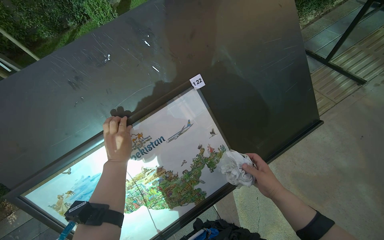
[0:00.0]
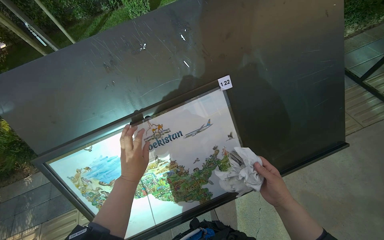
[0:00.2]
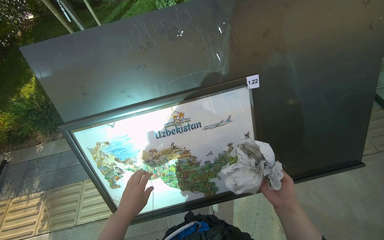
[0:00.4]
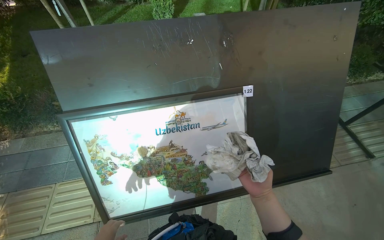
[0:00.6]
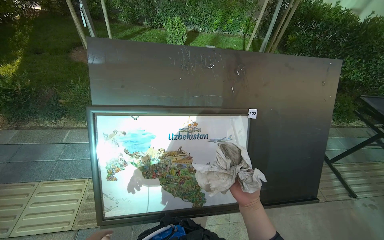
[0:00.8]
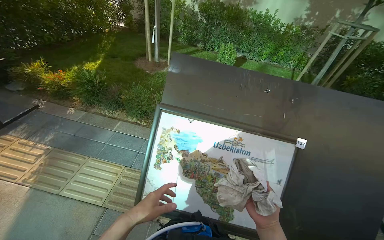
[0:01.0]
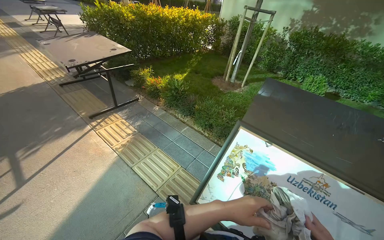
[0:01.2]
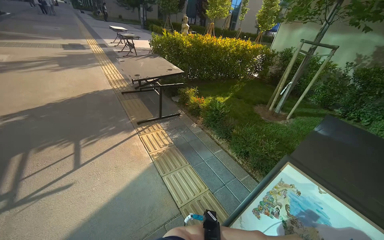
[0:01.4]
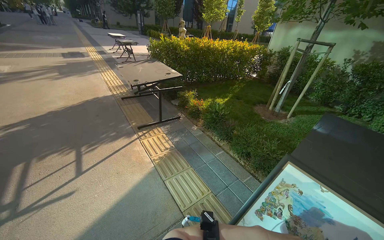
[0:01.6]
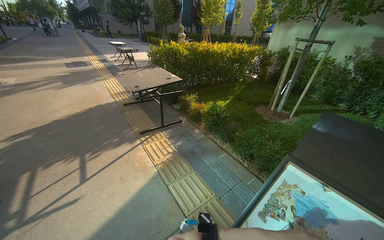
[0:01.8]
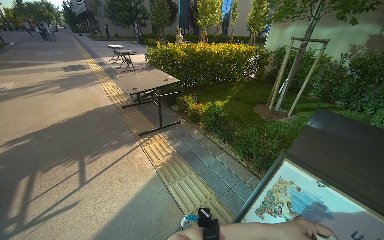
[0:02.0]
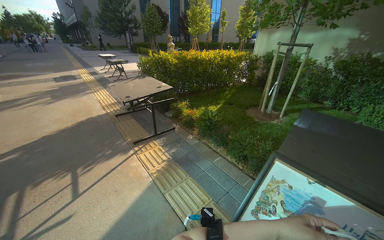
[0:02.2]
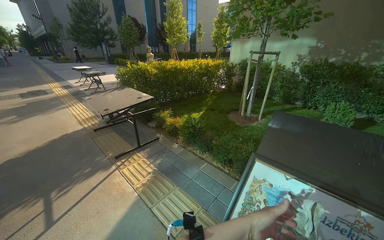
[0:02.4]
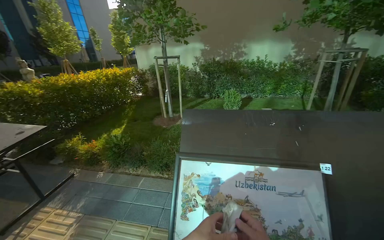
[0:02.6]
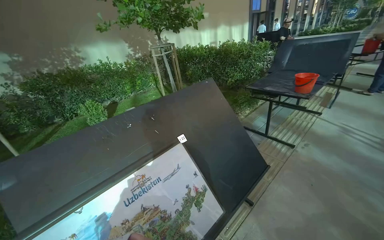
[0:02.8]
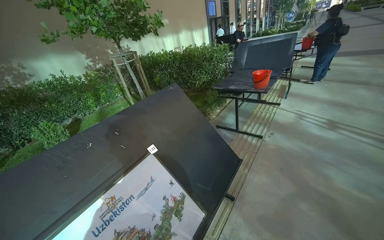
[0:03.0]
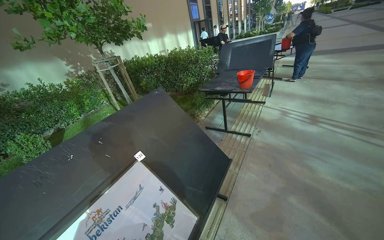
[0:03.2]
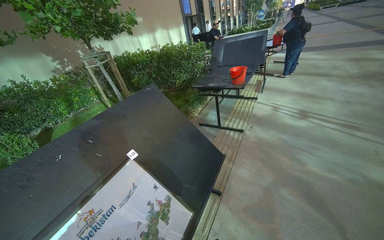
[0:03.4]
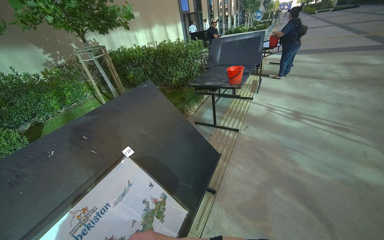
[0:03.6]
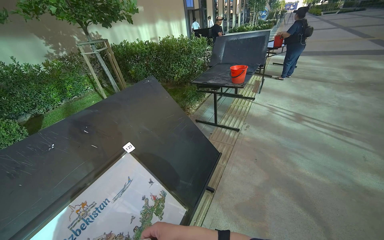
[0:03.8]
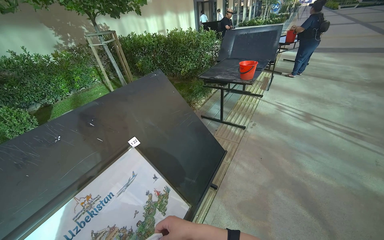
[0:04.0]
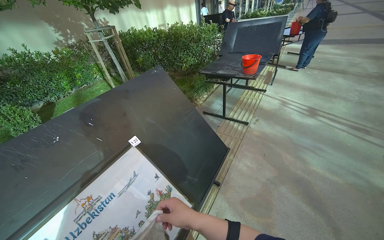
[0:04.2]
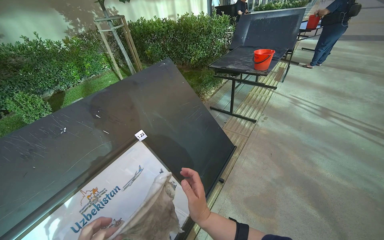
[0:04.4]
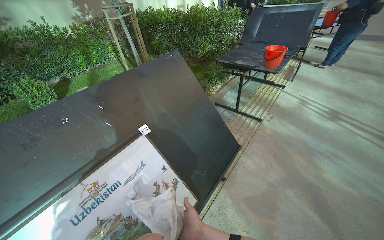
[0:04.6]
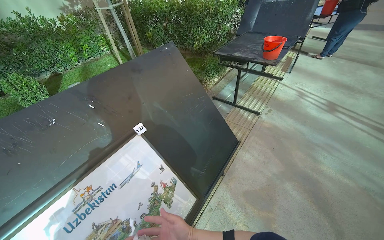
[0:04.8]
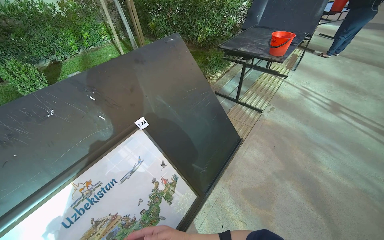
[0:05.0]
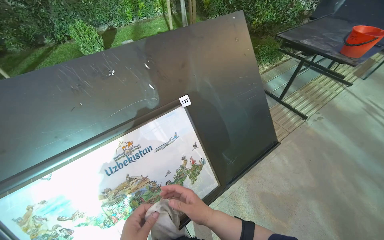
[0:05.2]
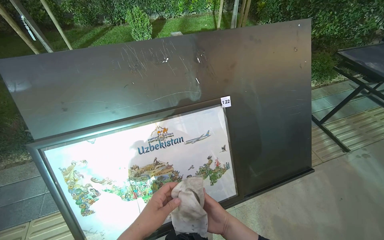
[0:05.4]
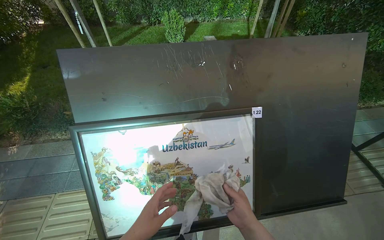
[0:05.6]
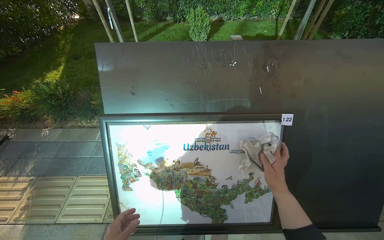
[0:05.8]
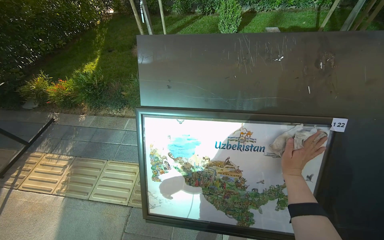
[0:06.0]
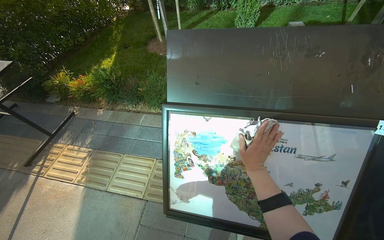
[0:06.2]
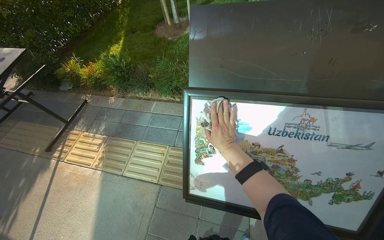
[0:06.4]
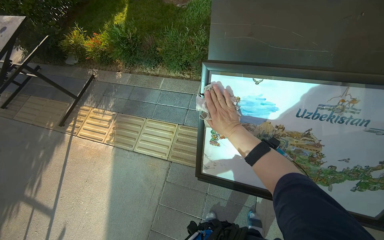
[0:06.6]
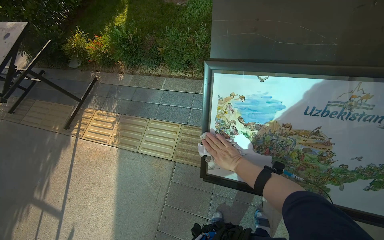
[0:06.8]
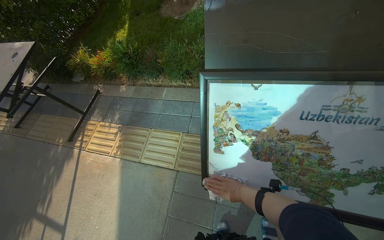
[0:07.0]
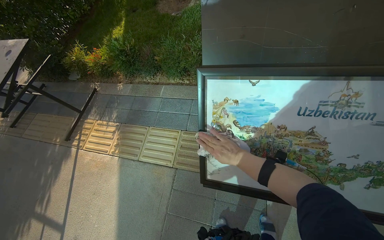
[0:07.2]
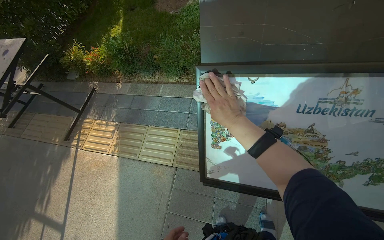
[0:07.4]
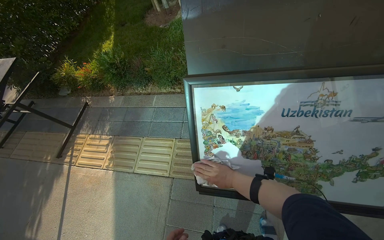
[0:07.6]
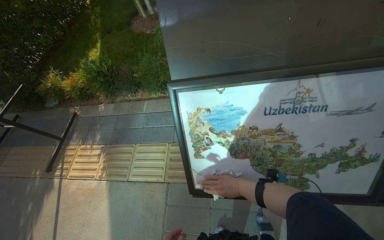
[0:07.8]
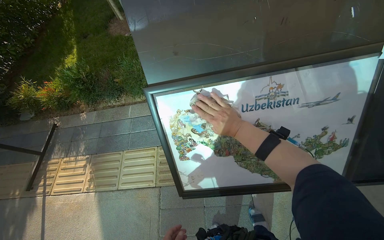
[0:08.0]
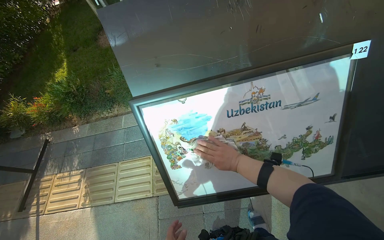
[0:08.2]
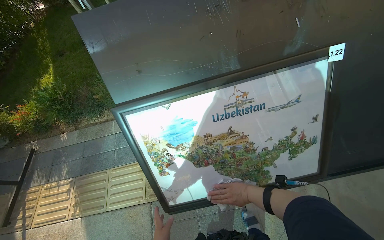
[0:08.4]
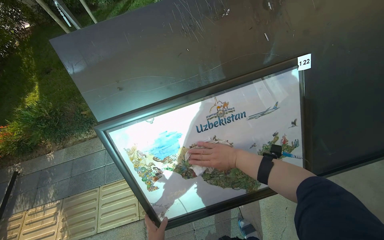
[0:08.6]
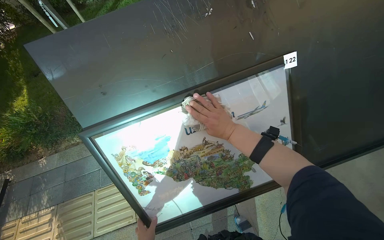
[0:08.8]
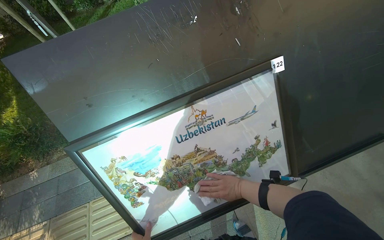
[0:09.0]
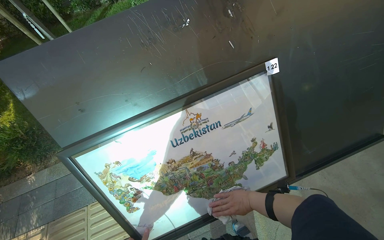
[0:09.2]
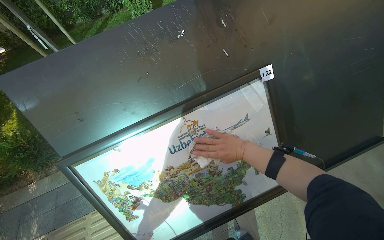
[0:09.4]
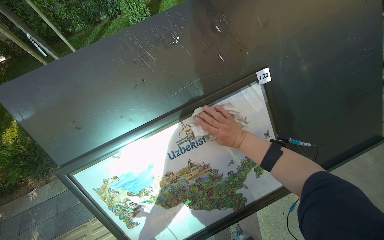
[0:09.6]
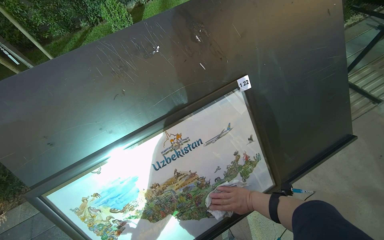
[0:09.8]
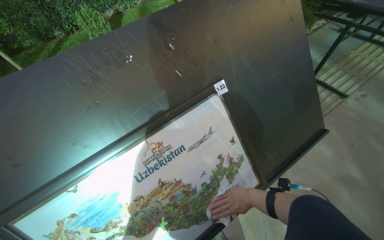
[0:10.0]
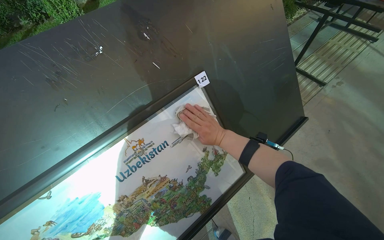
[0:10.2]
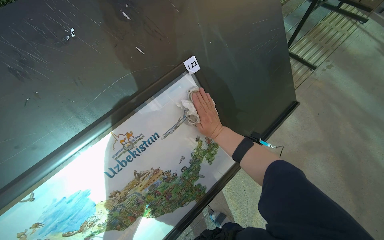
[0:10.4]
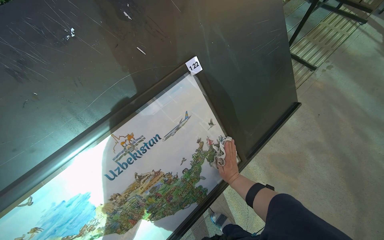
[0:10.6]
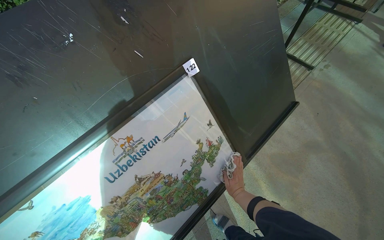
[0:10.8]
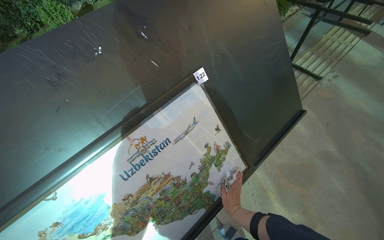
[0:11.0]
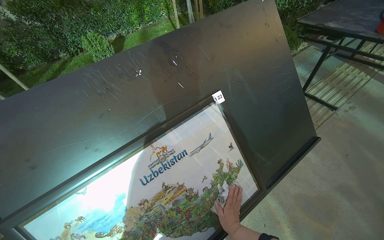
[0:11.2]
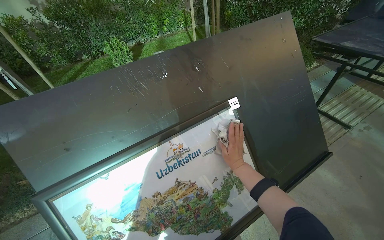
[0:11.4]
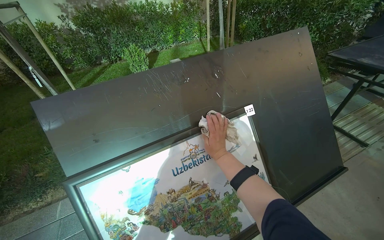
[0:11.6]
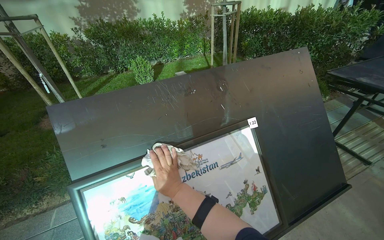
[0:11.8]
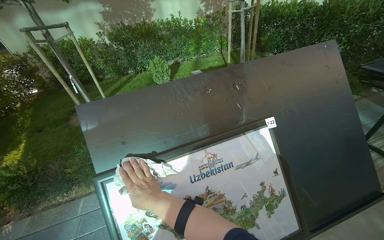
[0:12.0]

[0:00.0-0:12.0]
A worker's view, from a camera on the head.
Job: wiping surfaces.
The whole recording: Wiping table surface. The worker wipes the top surface of the table with a cloth.
0.0 to 1.6 s: The head travels roughly 60 cm. The wearer's head swings some 85 degrees to the left. The view tilts roughly 35 degrees upward.
4.4 to 6.0 s: The head rotates some 65 degrees to the left. The view tips downward by roughly 15 degrees.
6.0 to 7.6 s: The camera travels about 90 cm. The view tips downward by some 15 degrees. The scene rotates counterclockwise by approximately 25 degrees.
7.6 to 9.0 s: The wearer looks roughly 30 degrees further to the right. The right hand goes up and down the picture, roughly 25 cm each way, reversing 3 times.
9.0 to 10.4 s: The head turns to the right by some 20 degrees. The right hand moves up and down the picture over about 30 cm, changing direction 2 times.
10.4 to 12.0 s: The head turns to the left by some 25 degrees. The wearer looks some 25 degrees further upward. The right hand goes up and down the picture, some 35 cm each way, reversing 2 times.

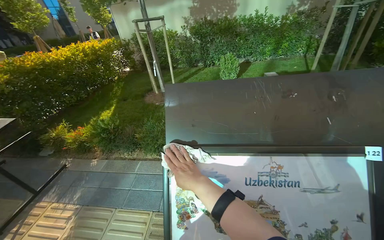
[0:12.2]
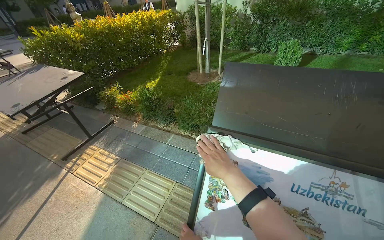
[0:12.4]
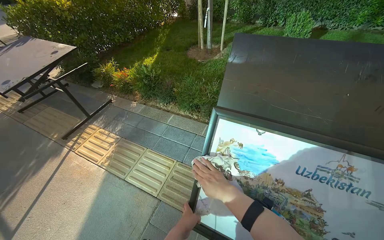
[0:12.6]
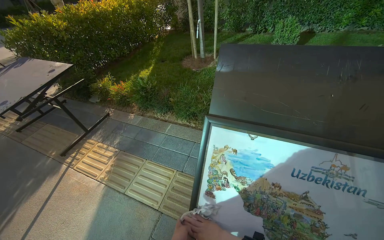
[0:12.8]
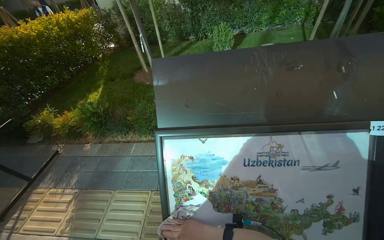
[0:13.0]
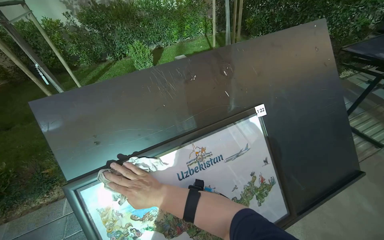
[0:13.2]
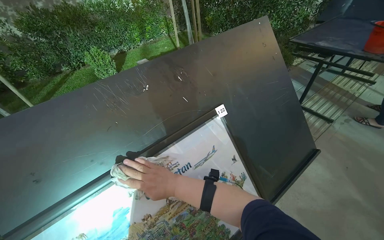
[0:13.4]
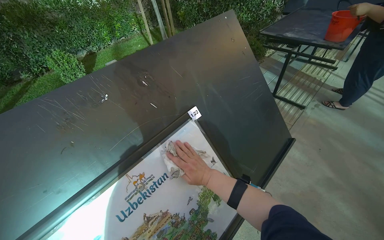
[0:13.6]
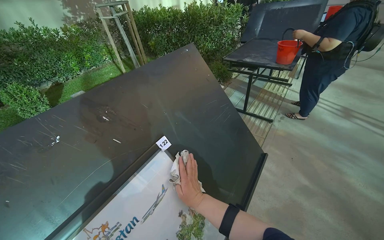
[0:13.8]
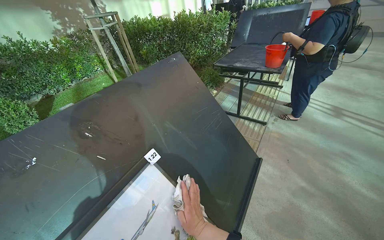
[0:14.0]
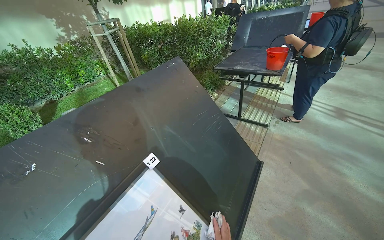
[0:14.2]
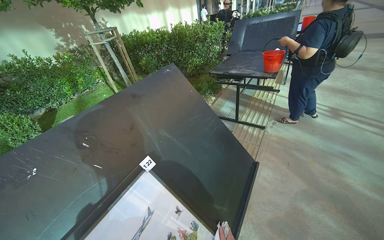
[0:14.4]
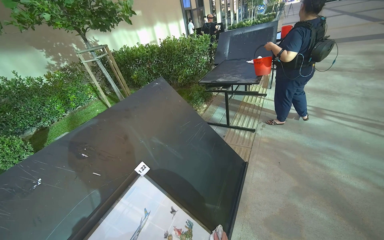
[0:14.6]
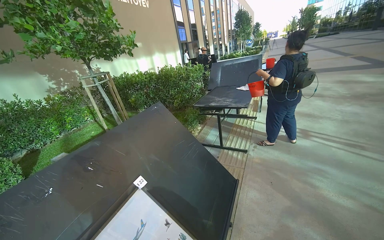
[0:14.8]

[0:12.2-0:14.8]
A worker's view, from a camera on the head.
Job: wiping surfaces.
The whole recording: Wiping table surface. The worker wipes the top surface of the table with a cloth.
12.2 to 13.4 s: The wearer's head swings some 45 degrees to the right.
13.4 to 14.8 s: The head turns to the right by roughly 30 degrees. The wearer looks some 25 degrees further upward.

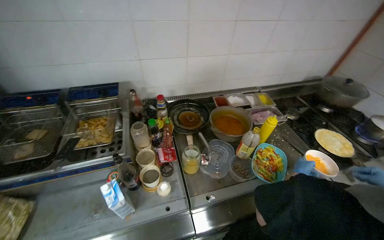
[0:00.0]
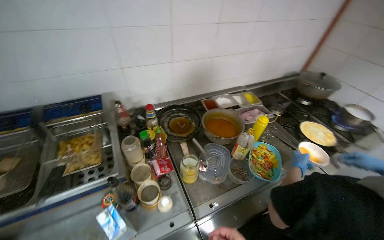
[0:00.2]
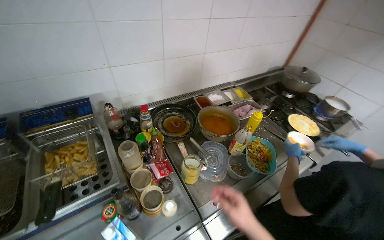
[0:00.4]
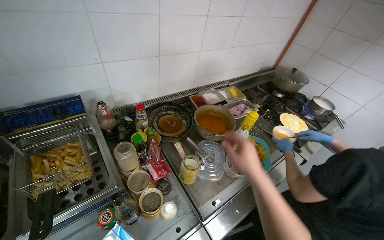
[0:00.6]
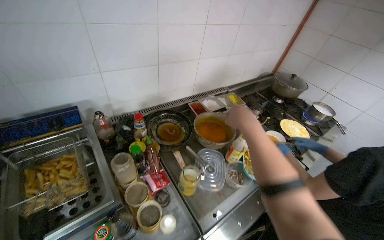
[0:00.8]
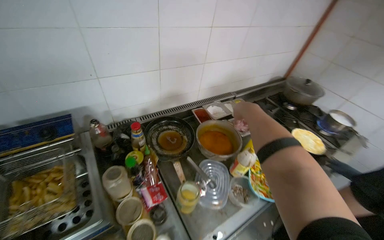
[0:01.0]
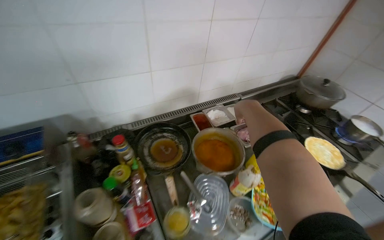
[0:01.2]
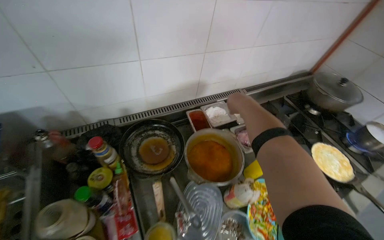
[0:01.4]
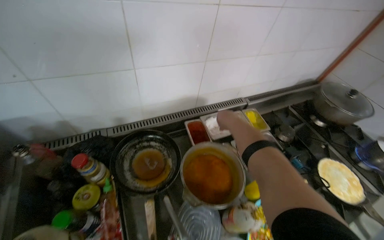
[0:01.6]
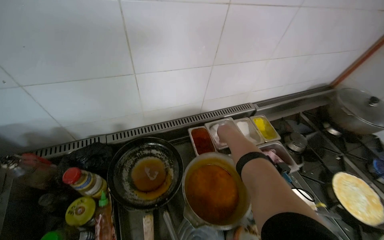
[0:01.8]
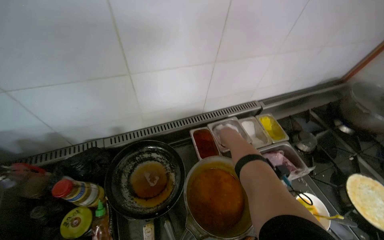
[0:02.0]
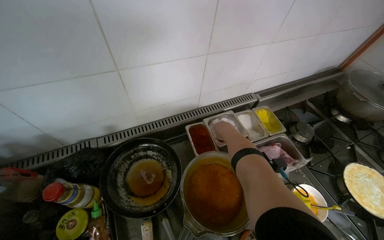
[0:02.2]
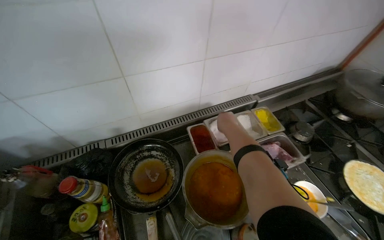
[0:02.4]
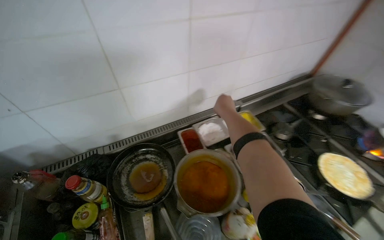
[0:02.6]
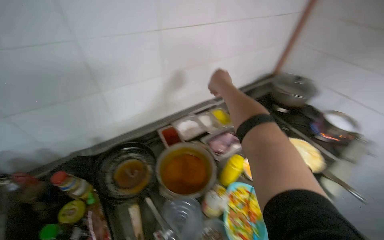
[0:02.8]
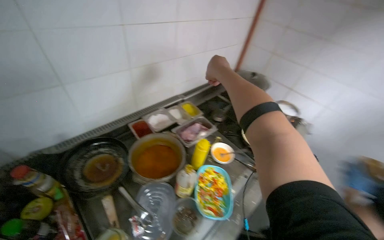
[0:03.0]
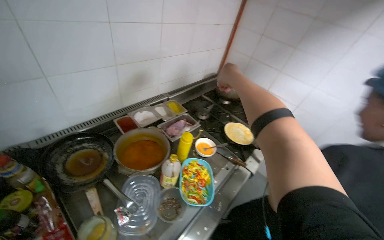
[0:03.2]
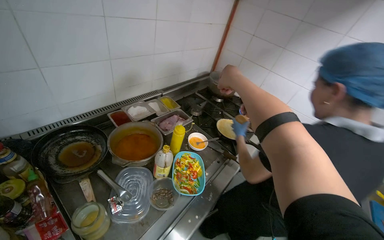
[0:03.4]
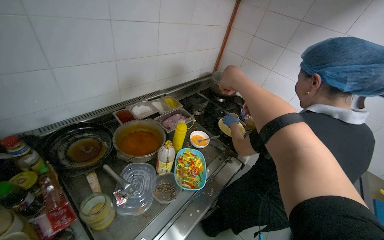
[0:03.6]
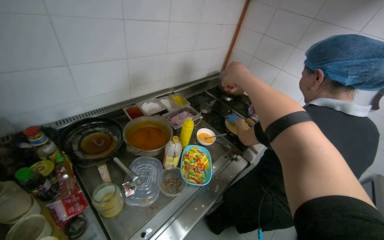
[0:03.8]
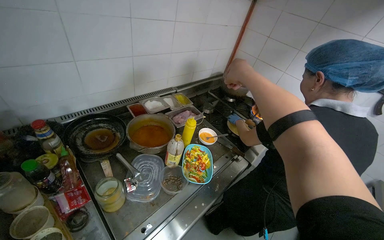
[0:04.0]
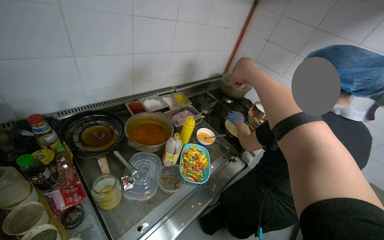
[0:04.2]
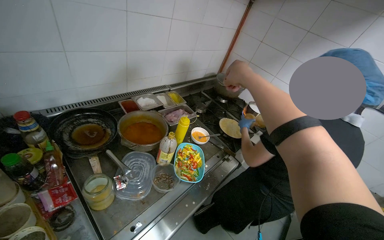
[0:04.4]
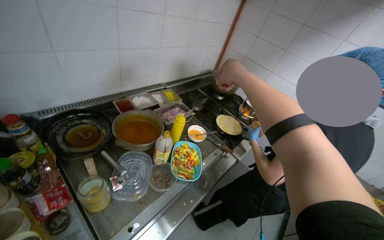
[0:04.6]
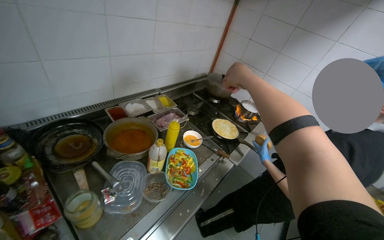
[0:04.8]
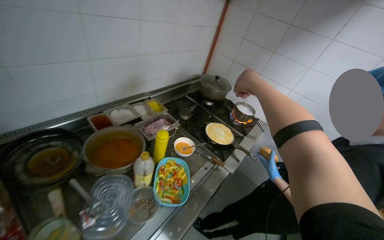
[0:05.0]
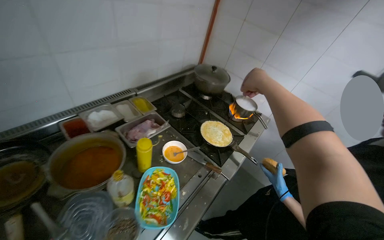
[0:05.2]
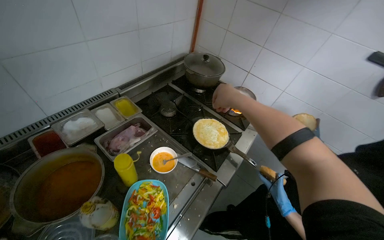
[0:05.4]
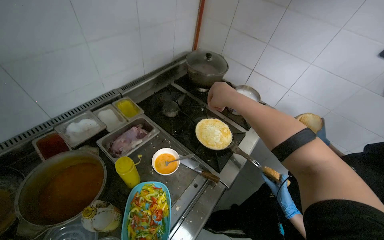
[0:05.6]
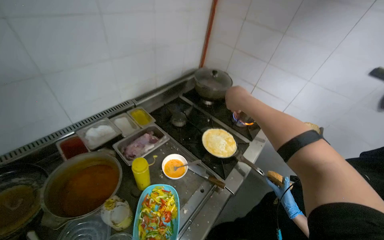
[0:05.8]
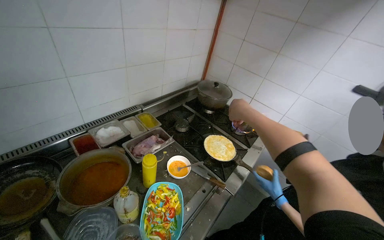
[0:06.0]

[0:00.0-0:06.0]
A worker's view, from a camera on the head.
Job: cooking food.
The whole recording: Cooking and stirring food in pot. The worker cooks and stirs food in a pot on the stove, adding various ingredients and dumplings.
0.0 to 1.6 s: The camera is carried roughly 50 cm.
1.6 to 3.0 s: The head rotates some 20 degrees to the right.
3.0 to 4.4 s: The right hand shifts about 10 cm to the right.
4.4 to 6.0 s: The right hand heads farther from the camera, covering approximately 25 cm.
